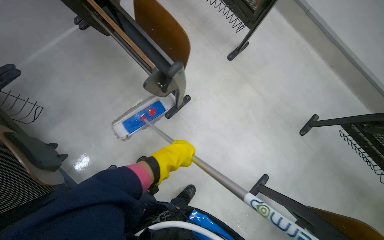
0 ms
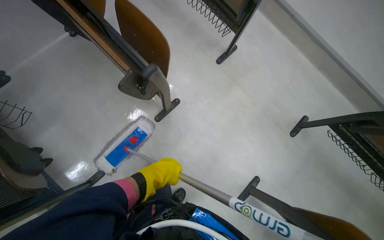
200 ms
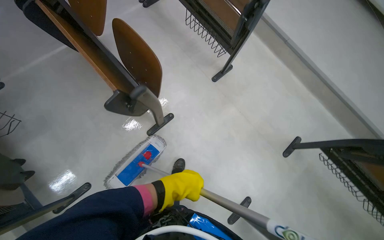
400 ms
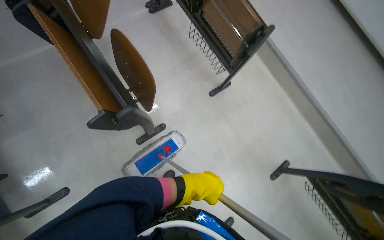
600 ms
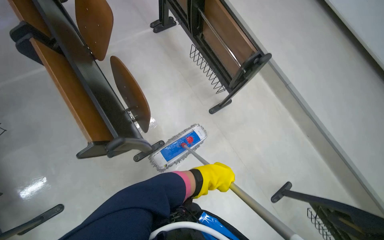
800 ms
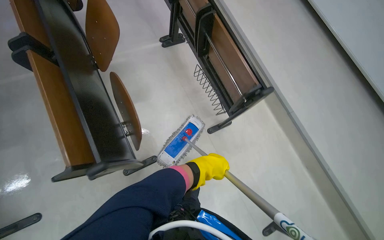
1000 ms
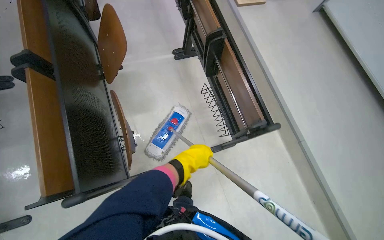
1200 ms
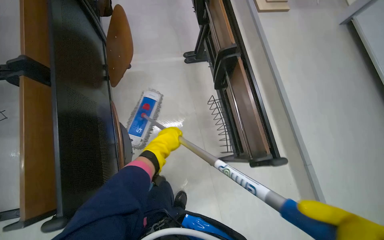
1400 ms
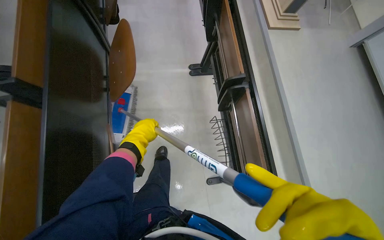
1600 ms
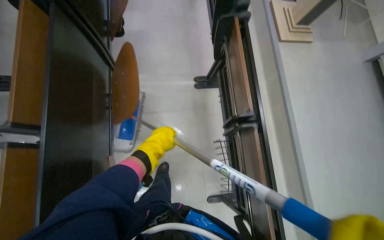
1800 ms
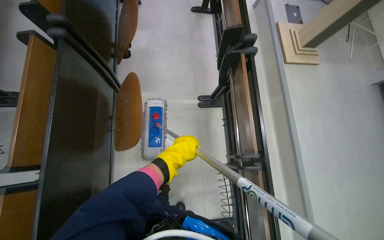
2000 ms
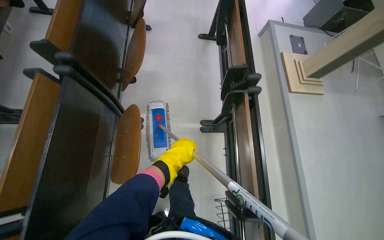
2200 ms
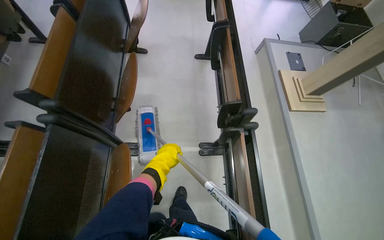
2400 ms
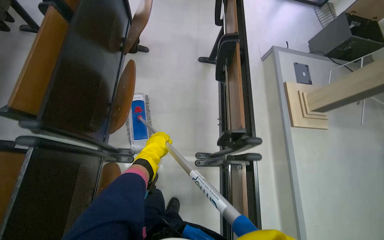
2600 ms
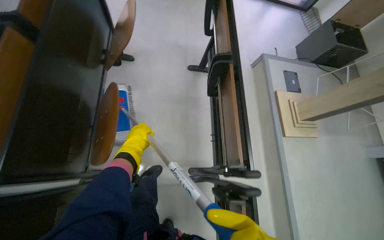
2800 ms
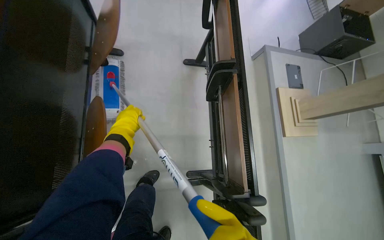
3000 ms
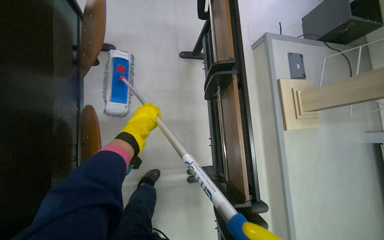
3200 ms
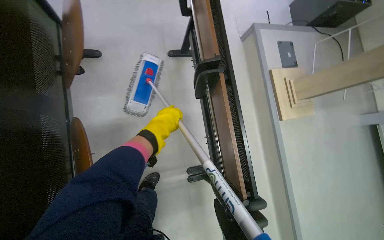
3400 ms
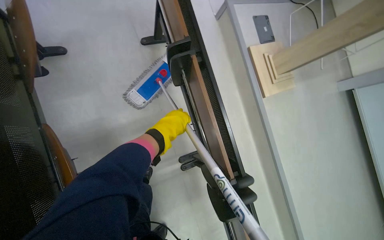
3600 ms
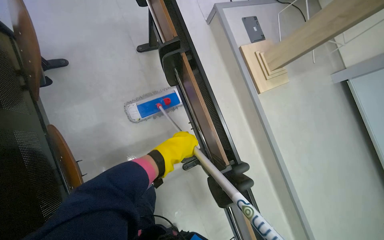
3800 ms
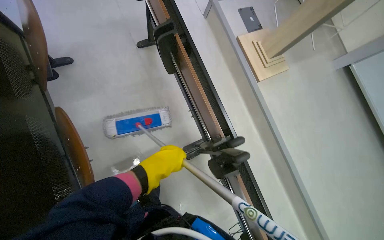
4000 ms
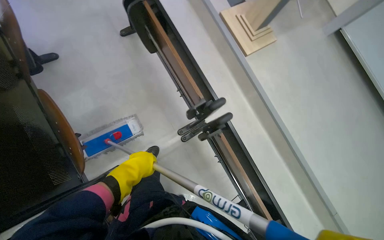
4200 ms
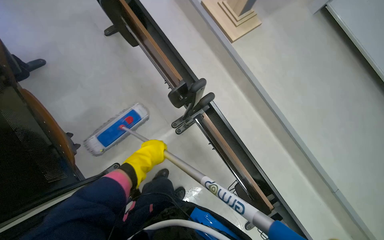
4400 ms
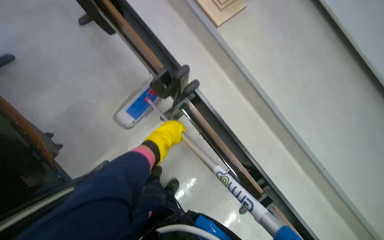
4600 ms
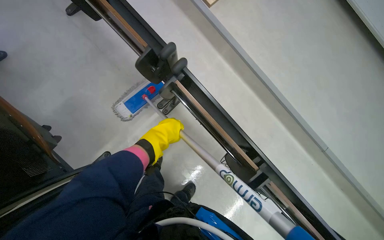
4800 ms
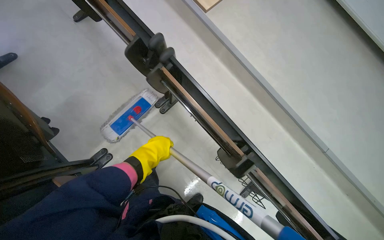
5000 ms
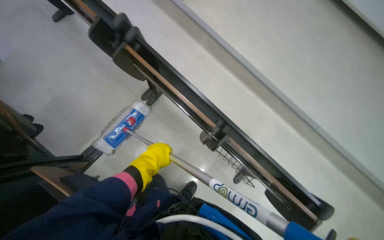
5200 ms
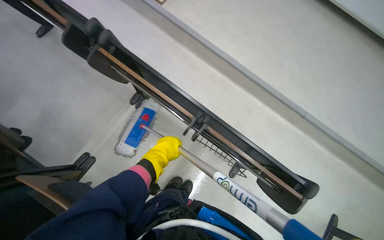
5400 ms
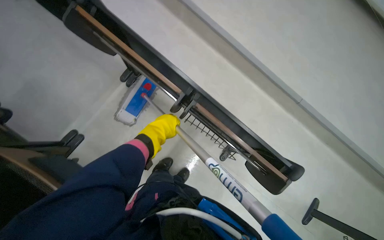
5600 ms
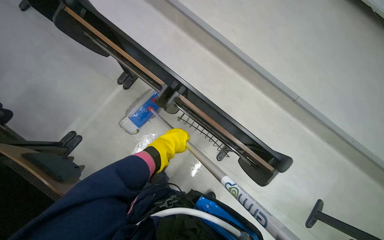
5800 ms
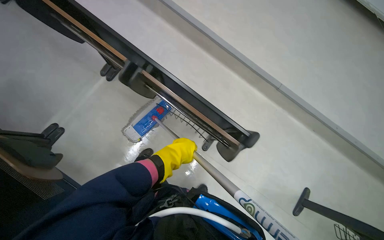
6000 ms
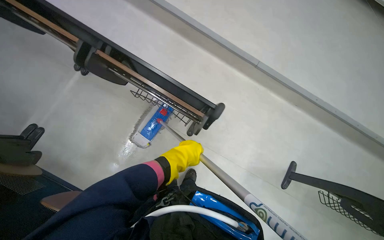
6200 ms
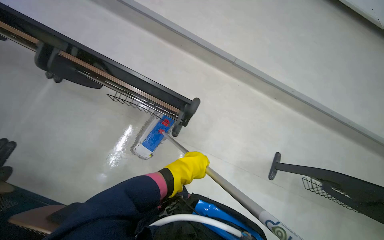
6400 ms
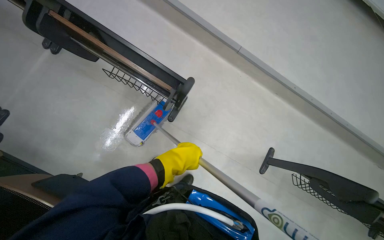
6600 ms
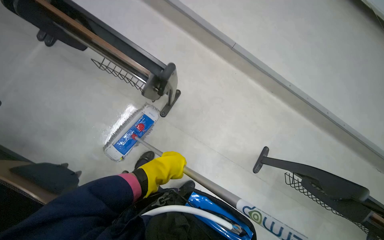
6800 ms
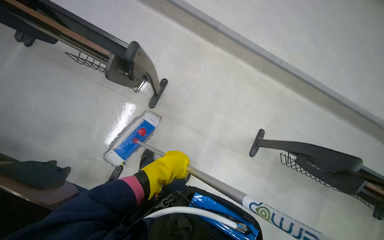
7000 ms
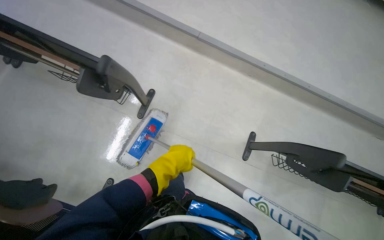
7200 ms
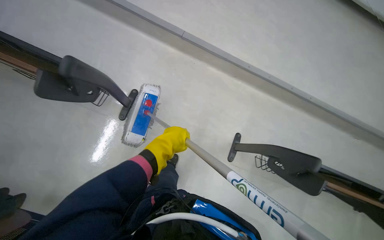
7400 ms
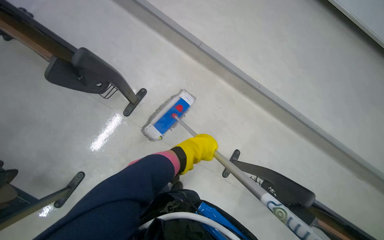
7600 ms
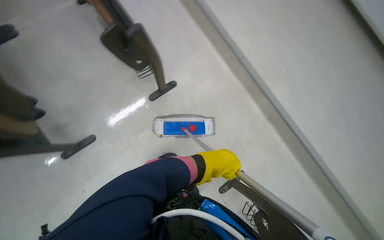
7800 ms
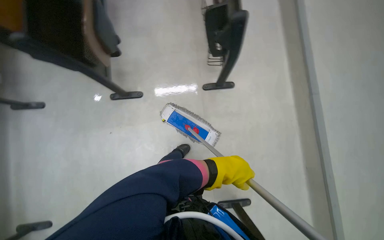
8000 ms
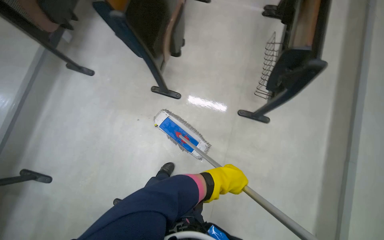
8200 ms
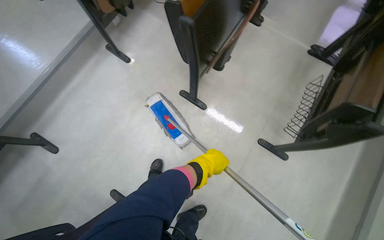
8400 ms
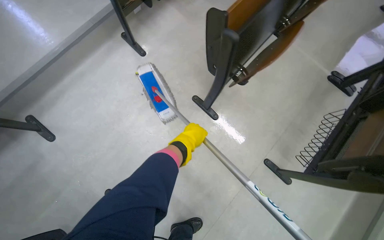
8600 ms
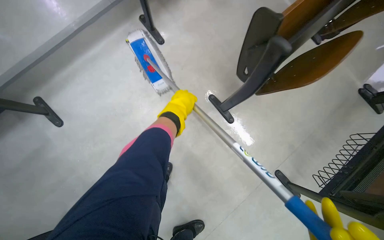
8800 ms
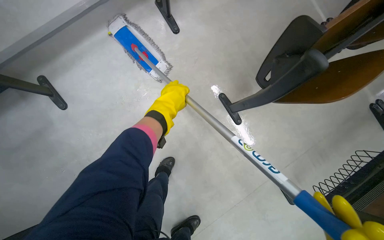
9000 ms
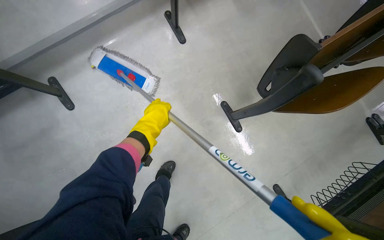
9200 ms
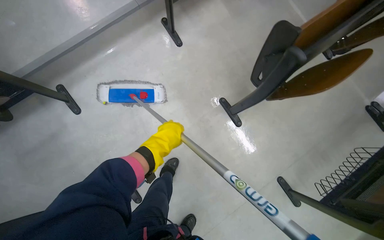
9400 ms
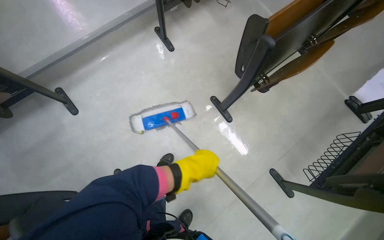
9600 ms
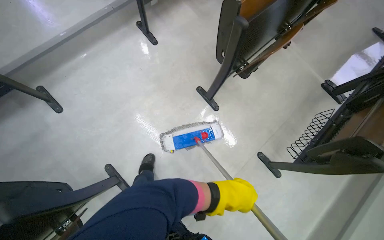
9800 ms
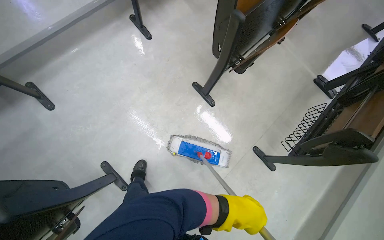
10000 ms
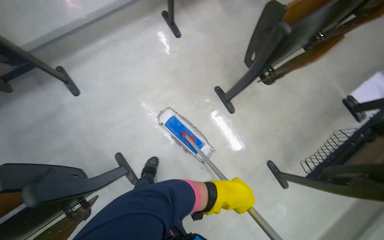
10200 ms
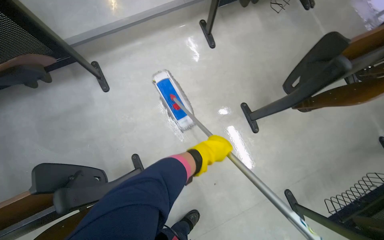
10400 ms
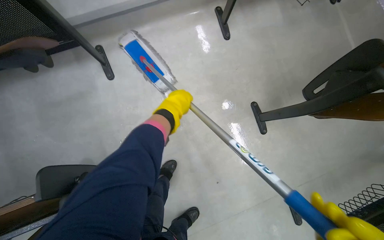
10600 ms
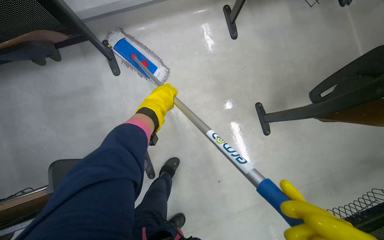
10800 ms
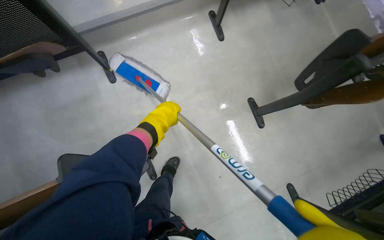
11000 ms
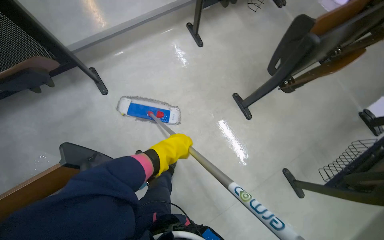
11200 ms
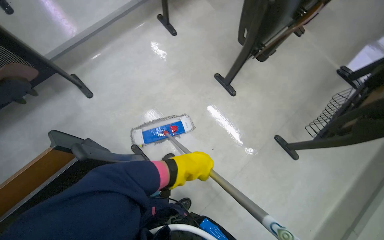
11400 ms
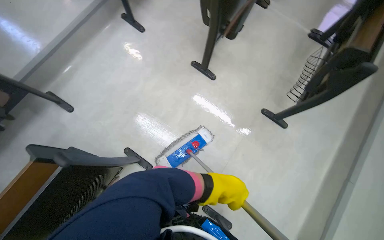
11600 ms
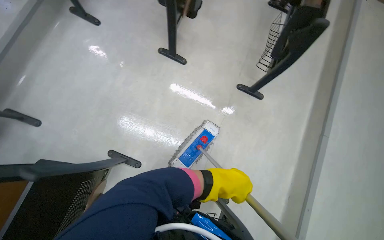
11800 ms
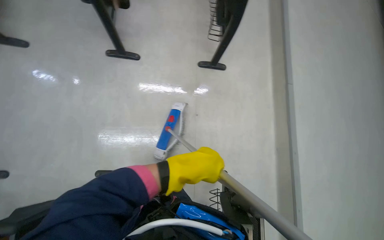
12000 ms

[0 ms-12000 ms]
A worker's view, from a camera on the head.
Job: mopping floor.
The whole recording: Mopping auditorium floor. The worker mops the floor in the auditorium, moving between rows of desks.
0 ms to 1600 ms: The head travels roughly 80 cm. The view tips upward by roughly 15 degrees. Everything in view rotates about 35 degrees clockwise.
1600 ms to 3000 ms: The wearer moves roughly 1 m.
3000 ms to 4400 ms: The scene turns roughly 35 degrees counterclockwise in the picture. The left hand heads down the picture and to the right, covering about 50 cm.
4400 ms to 6000 ms: The wearer moves approximately 80 cm.
6000 ms to 7600 ms: The wearer moves roughly 70 cm.
9000 ms to 10400 ms: The left hand moves down the picture, approximately 30 cm.
10400 ms to 12000 ms: The wearer moves approximately 50 cm. The wearer's head swings some 65 degrees to the right.

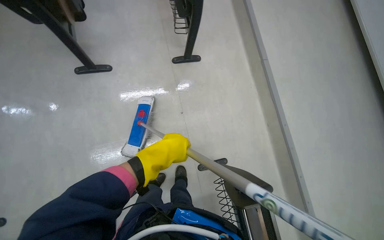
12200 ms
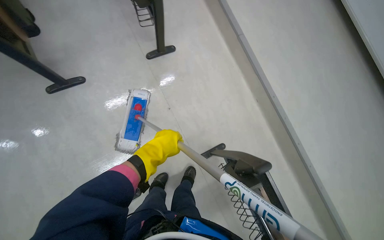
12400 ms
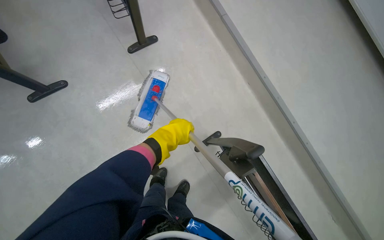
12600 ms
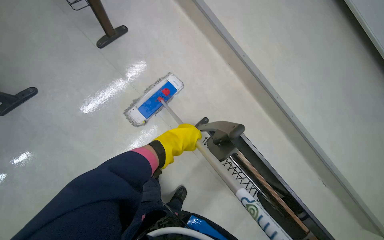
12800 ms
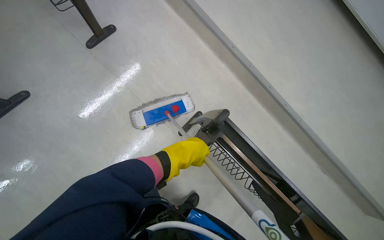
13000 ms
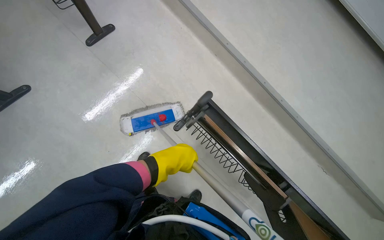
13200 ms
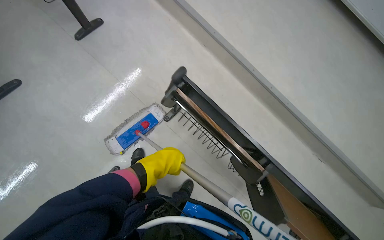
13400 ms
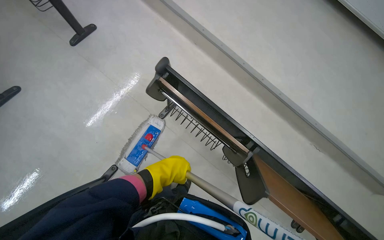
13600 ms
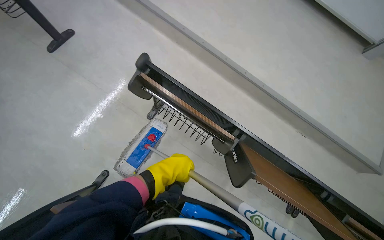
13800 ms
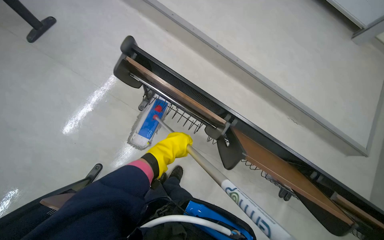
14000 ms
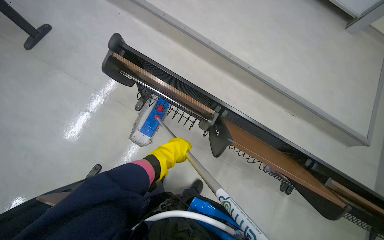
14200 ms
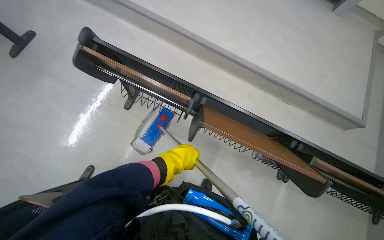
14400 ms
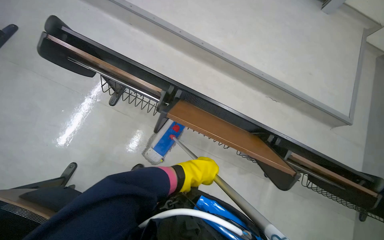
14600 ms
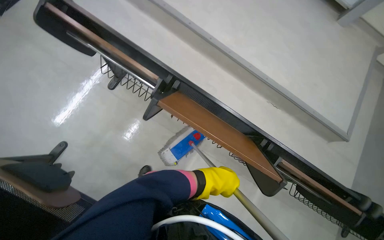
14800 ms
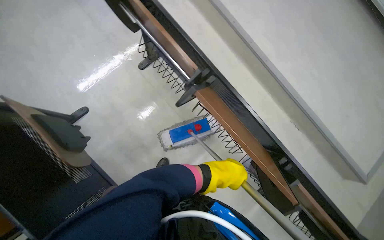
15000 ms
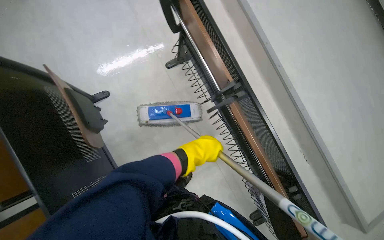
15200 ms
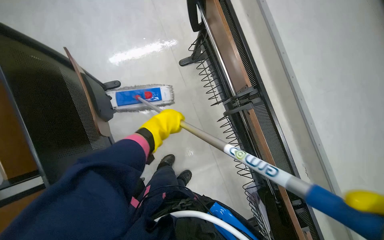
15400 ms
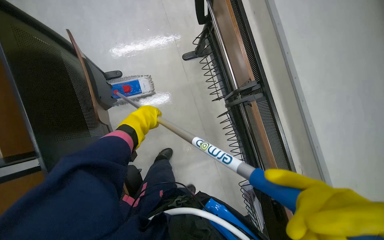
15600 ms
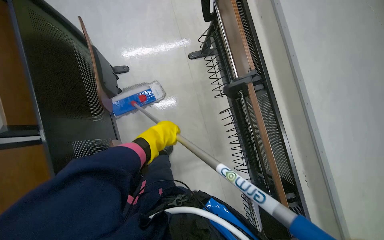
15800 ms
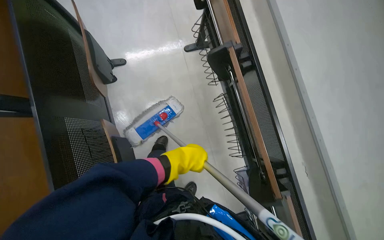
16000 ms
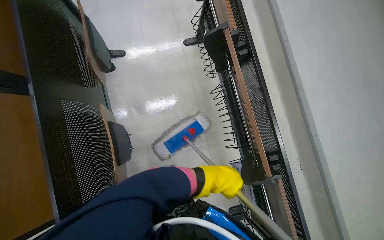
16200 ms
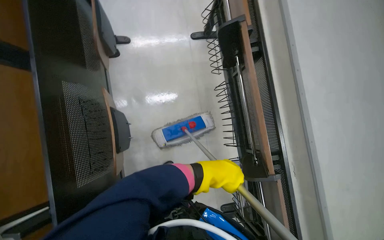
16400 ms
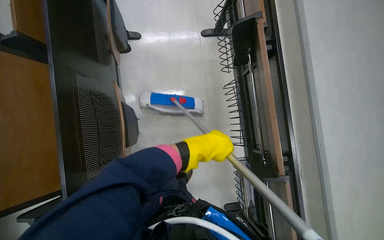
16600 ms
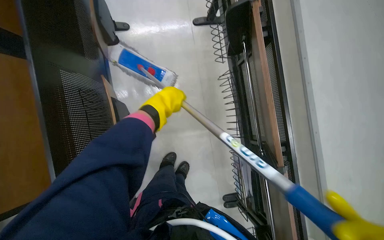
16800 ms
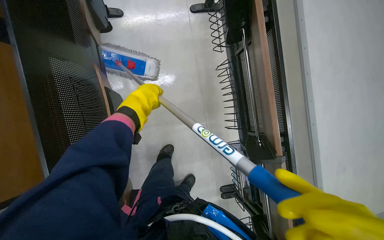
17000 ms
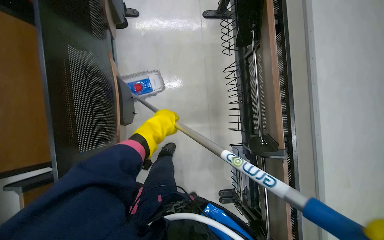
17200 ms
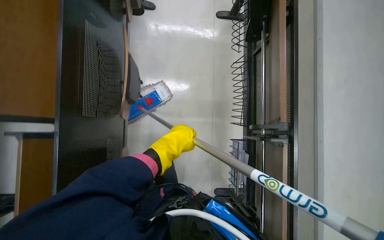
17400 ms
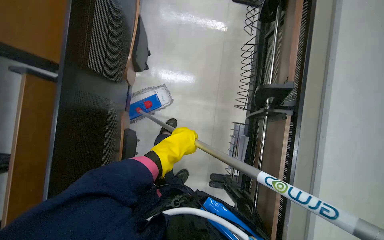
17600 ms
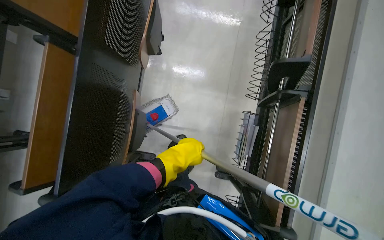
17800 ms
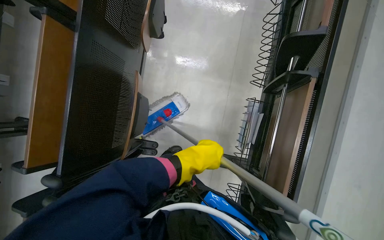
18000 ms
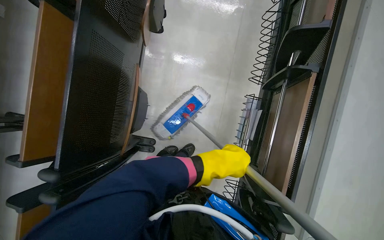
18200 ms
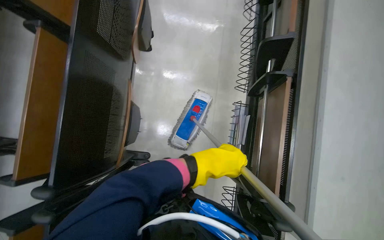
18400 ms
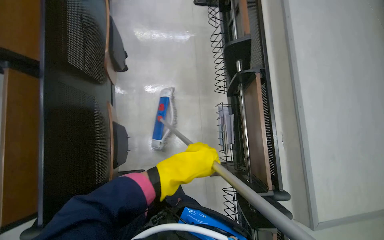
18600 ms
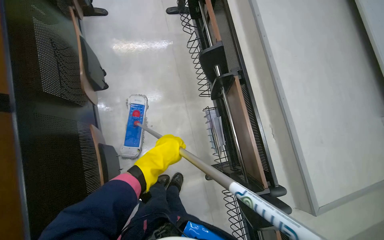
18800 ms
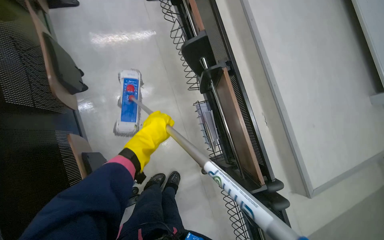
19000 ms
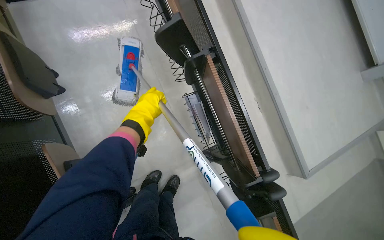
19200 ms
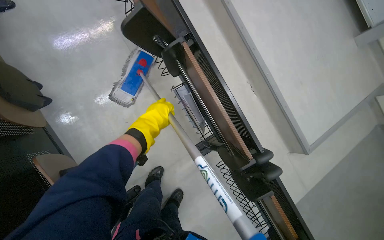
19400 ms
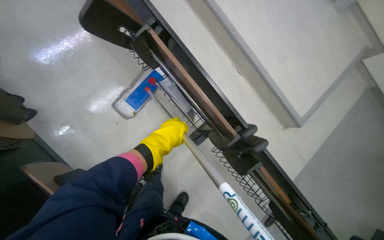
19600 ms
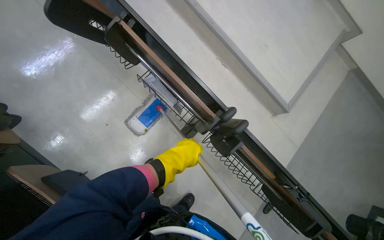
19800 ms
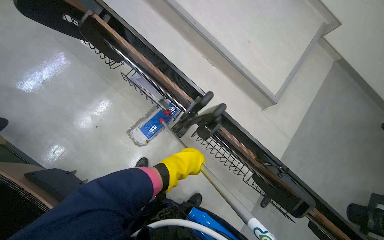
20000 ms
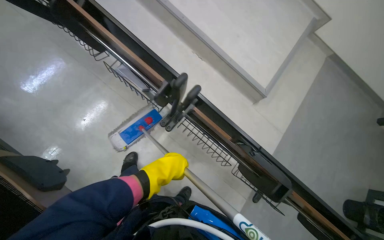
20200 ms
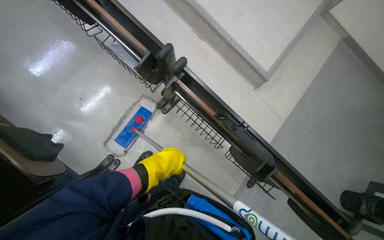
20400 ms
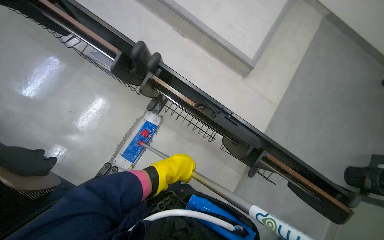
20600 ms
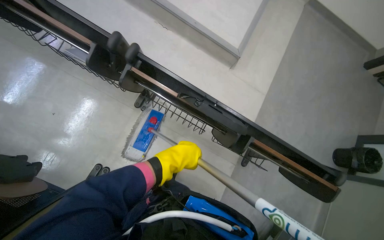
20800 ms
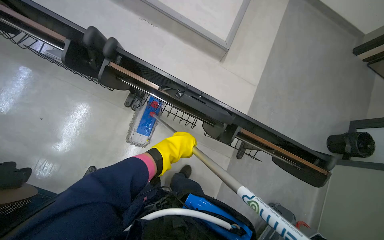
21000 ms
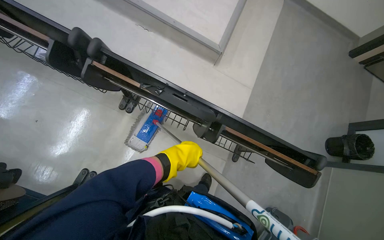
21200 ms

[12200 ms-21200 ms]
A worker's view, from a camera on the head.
Job: mopping floor.
The whole recording: Mopping auditorium floor. The worker mops the floor in the auditorium, moving between rows of desks.
12200 ms to 13800 ms: The camera is carried about 50 cm. The scene rotates counterclockwise by about 45 degrees.
13800 ms to 15200 ms: Everything in view rotates roughly 25 degrees clockwise.
15200 ms to 16600 ms: The left hand moves some 25 cm to the left and comes back.
16600 ms to 18200 ms: The head travels roughly 40 cm.
18200 ms to 19800 ms: The wearer looks roughly 60 degrees further to the right.
19800 ms to 21200 ms: The head travels approximately 60 cm.
